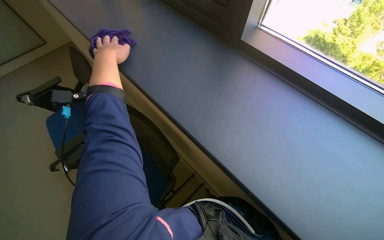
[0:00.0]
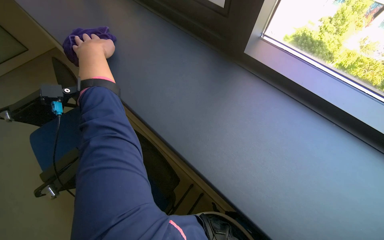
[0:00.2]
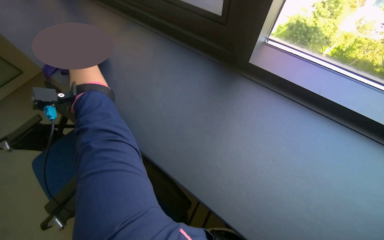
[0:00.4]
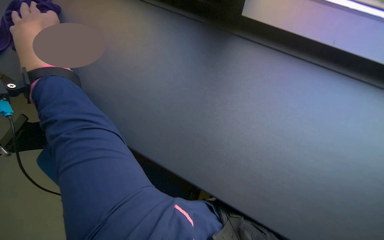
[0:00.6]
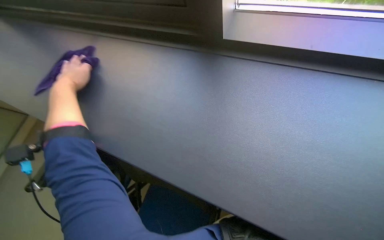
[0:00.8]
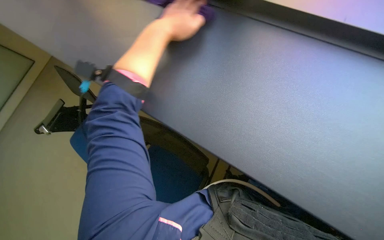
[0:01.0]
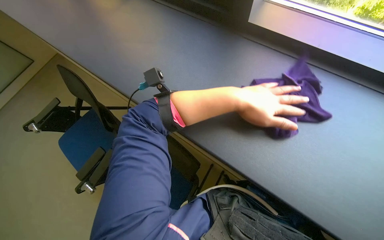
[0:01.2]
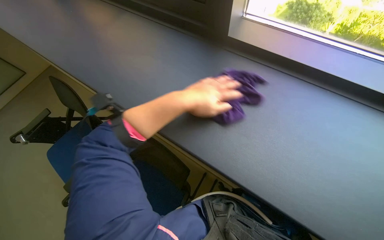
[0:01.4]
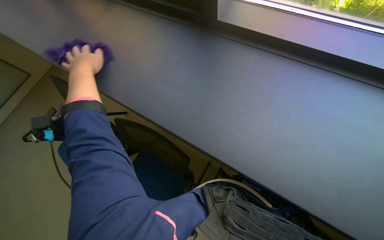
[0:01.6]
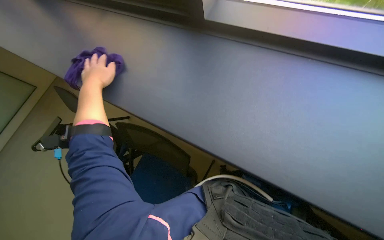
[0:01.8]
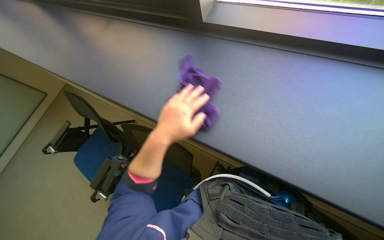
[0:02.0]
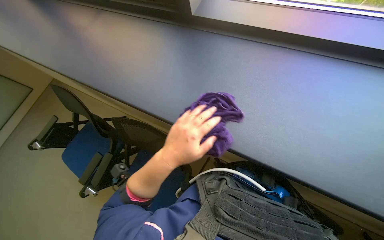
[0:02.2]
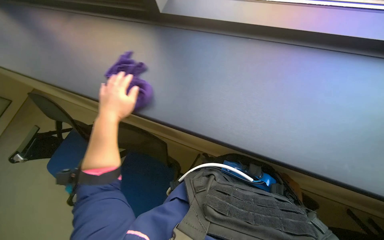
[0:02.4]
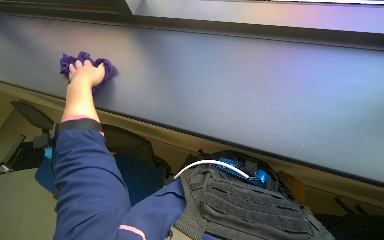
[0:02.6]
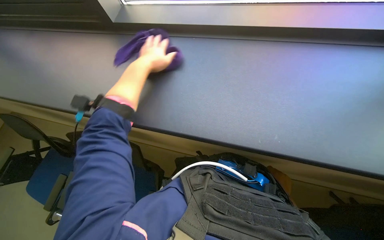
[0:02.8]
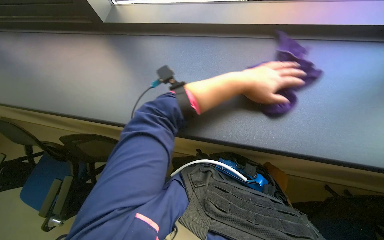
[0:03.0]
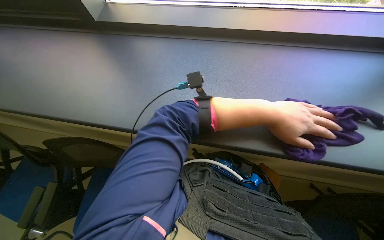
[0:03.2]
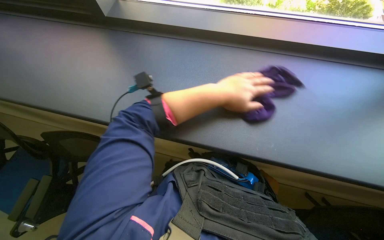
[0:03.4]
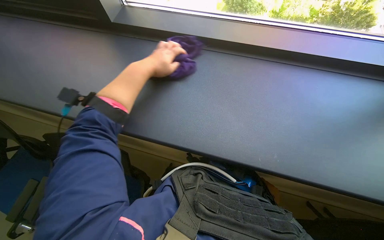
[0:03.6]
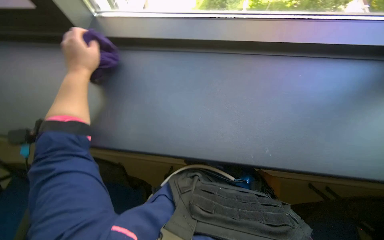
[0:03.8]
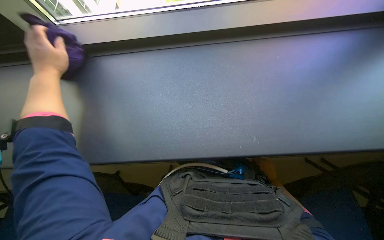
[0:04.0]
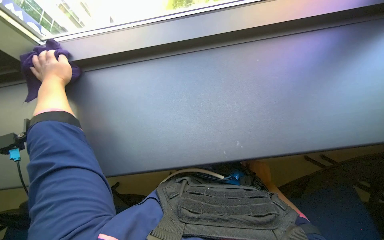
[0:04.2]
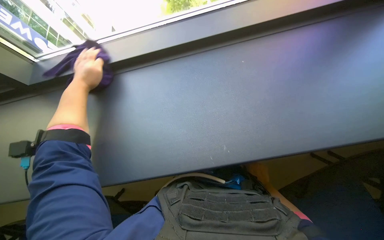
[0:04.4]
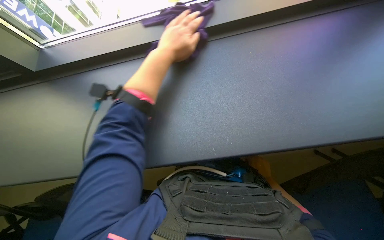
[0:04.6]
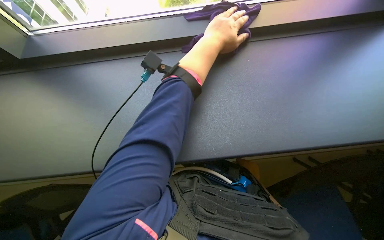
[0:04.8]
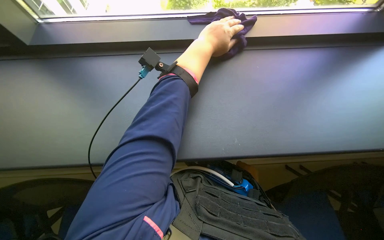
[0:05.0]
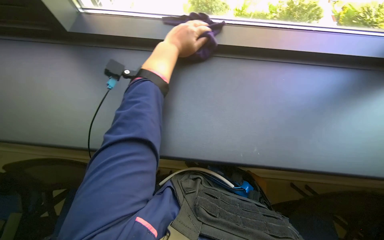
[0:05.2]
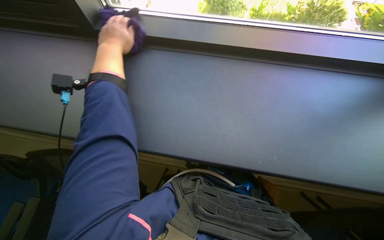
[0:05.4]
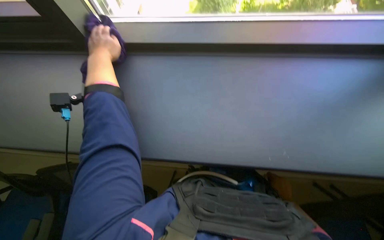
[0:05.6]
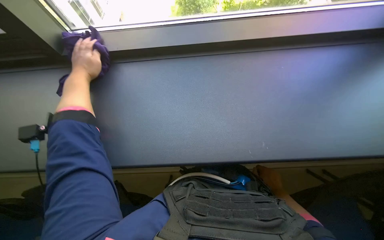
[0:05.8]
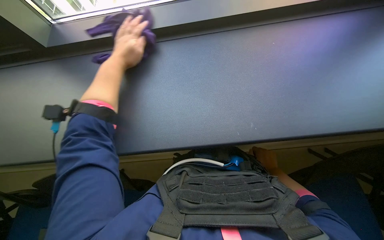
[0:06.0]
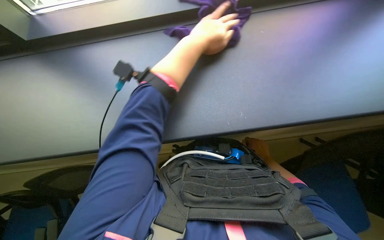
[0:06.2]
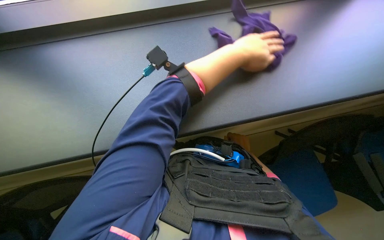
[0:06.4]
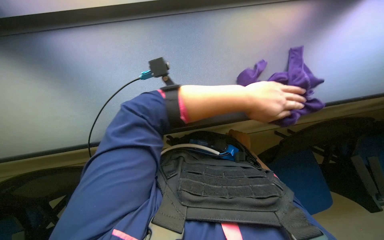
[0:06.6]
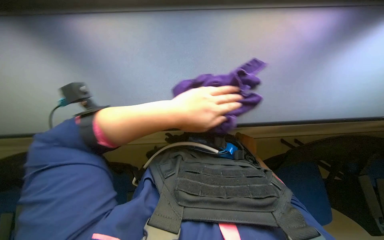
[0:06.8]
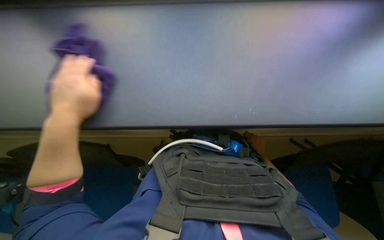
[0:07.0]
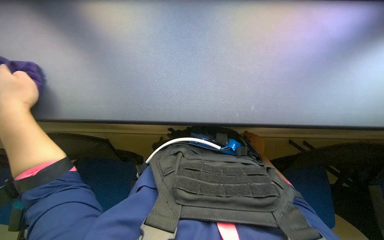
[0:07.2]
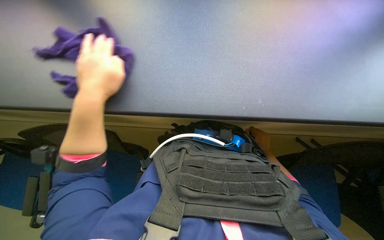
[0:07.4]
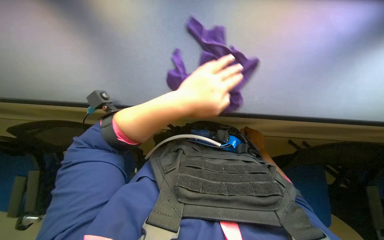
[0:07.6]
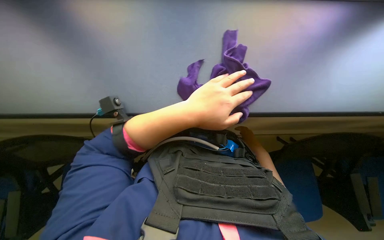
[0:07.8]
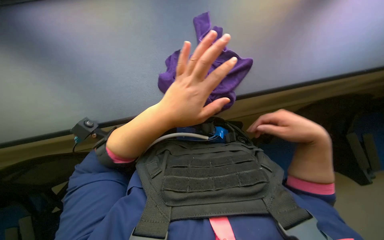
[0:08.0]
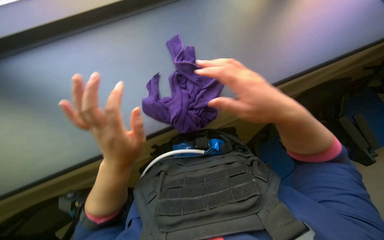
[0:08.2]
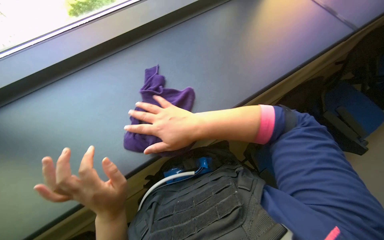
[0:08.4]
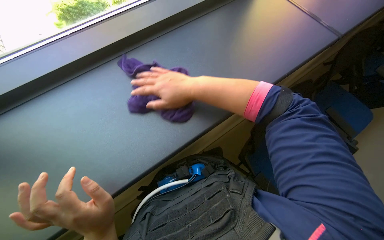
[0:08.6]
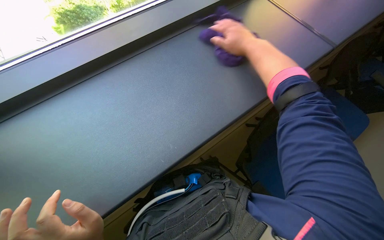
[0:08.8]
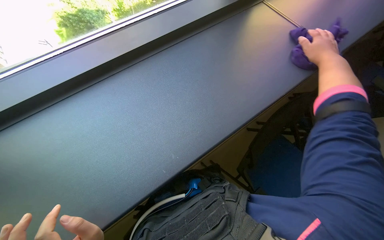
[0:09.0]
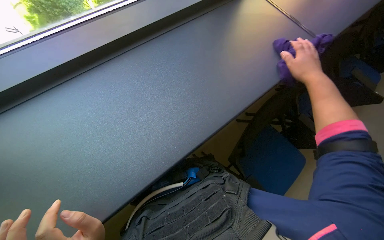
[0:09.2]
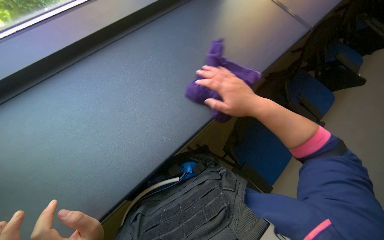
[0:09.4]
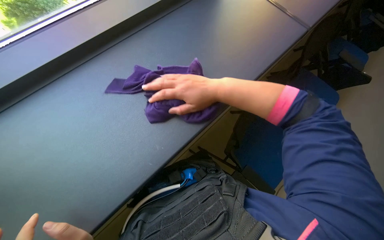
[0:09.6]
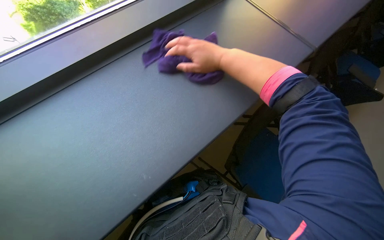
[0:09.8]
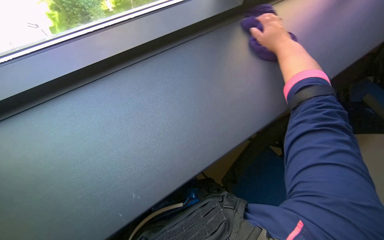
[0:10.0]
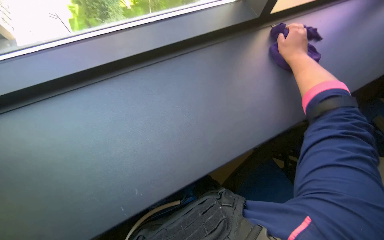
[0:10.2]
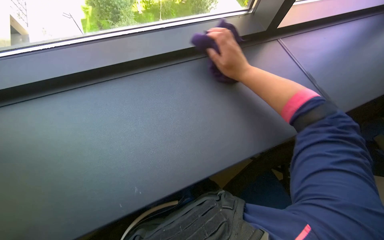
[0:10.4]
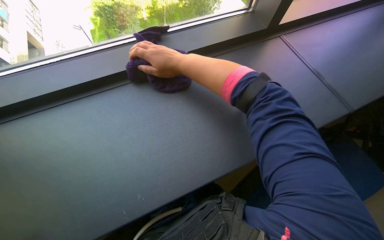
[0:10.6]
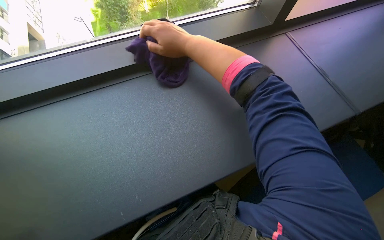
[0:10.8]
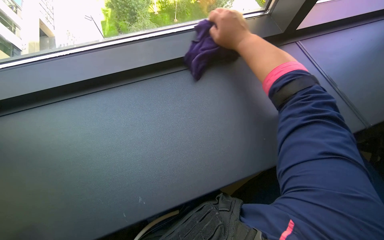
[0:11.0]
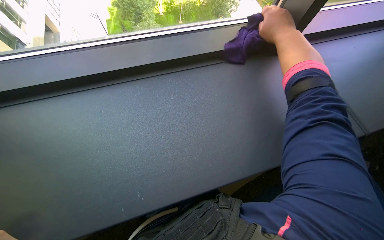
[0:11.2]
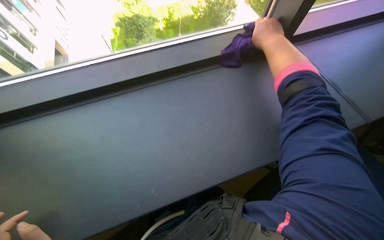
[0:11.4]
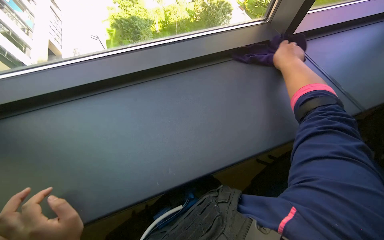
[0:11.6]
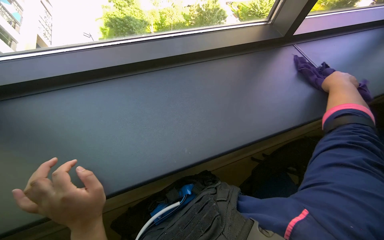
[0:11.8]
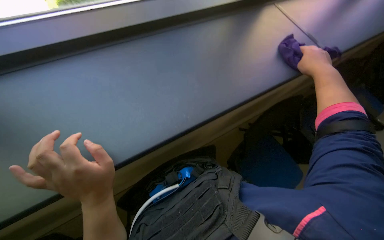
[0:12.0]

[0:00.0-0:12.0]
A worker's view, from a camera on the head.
Job: wiping surfaces.
The whole recording: Wiping window frame. The worker wipes the window frame with a purple cloth.
0:01.6 to 0:03.0: The left hand goes left and right, about 40 cm each way, reversing 2 times.
0:03.0 to 0:04.4: The left hand moves left and right over about 60 cm, changing direction 2 times.
0:04.4 to 0:06.0: The view tilts approximately 15 degrees downward. The left hand moves left and right over about 35 cm, changing direction 2 times.
0:06.0 to 0:07.6: The left hand moves left and right over roughly 50 cm, changing direction 2 times.
0:07.6 to 0:09.0: The view tips upward by roughly 20 degrees. The scene rotates counterclockwise by some 35 degrees.
0:09.0 to 0:10.4: The right hand goes left and right, some 30 cm each way, reversing 2 times.
0:10.4 to 0:12.0: The right hand moves left and right over some 50 cm, changing direction 2 times.

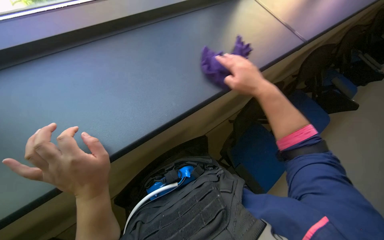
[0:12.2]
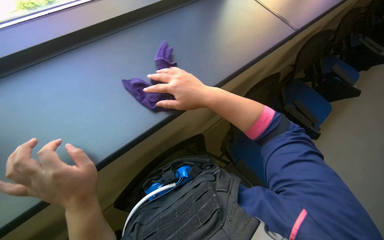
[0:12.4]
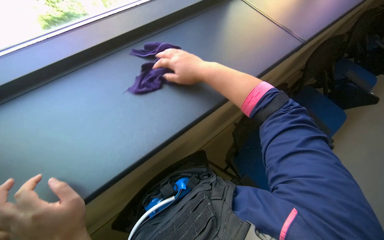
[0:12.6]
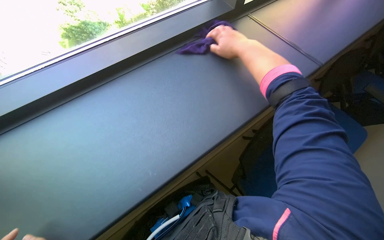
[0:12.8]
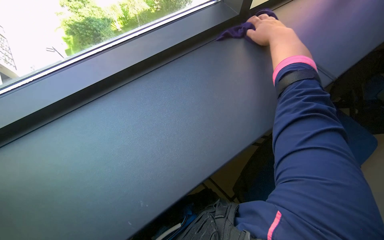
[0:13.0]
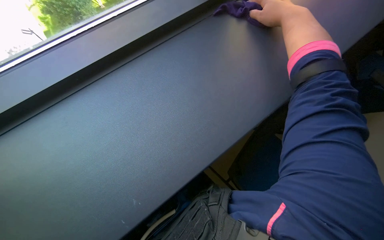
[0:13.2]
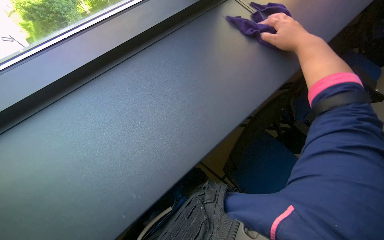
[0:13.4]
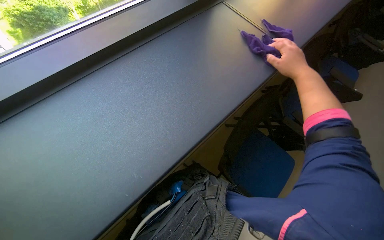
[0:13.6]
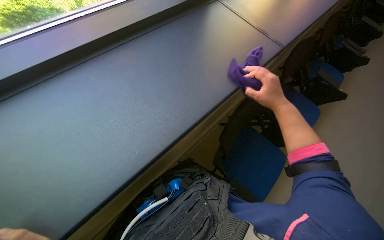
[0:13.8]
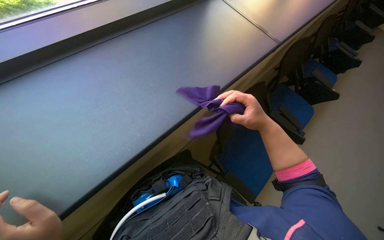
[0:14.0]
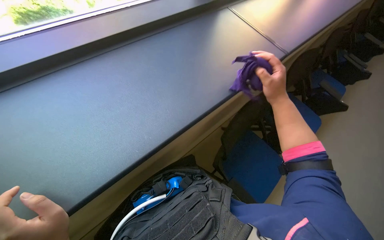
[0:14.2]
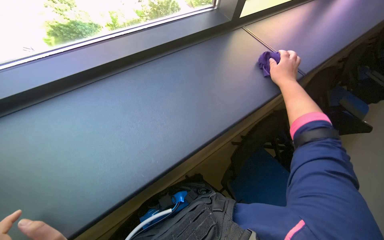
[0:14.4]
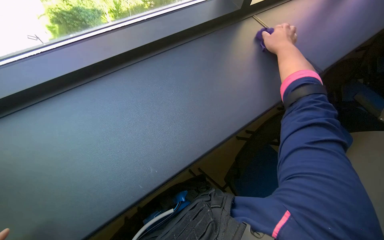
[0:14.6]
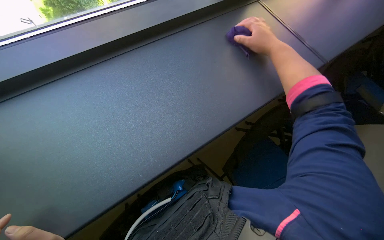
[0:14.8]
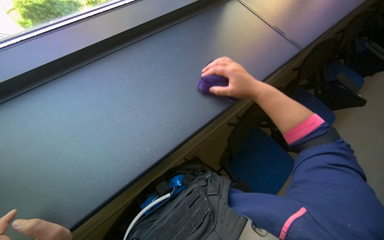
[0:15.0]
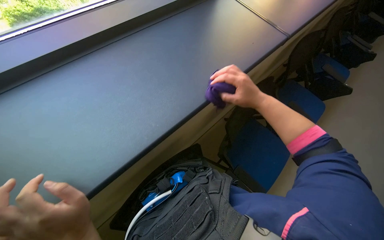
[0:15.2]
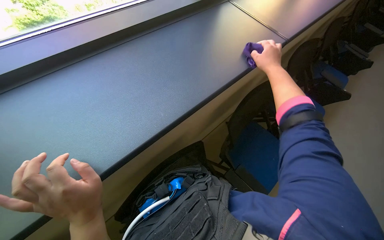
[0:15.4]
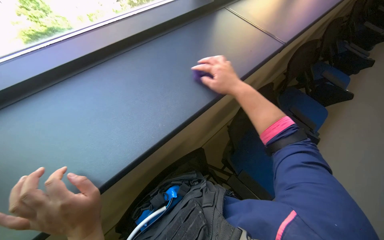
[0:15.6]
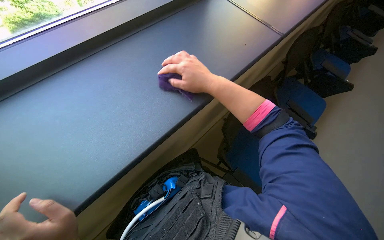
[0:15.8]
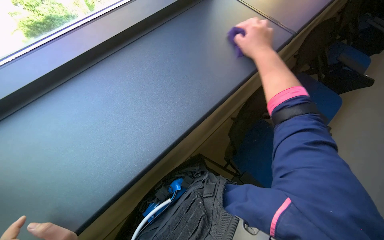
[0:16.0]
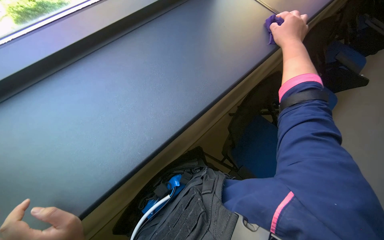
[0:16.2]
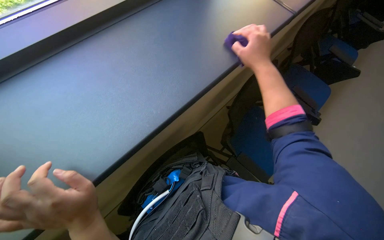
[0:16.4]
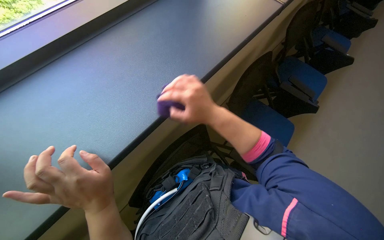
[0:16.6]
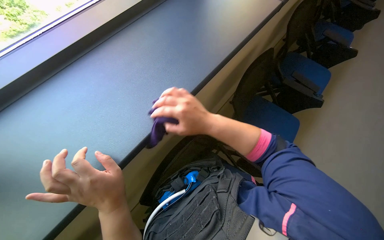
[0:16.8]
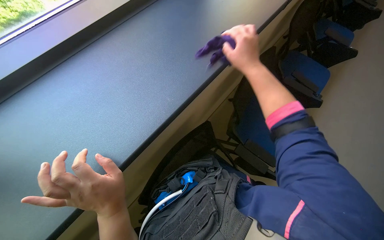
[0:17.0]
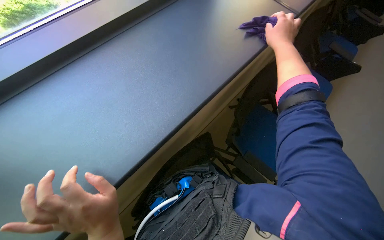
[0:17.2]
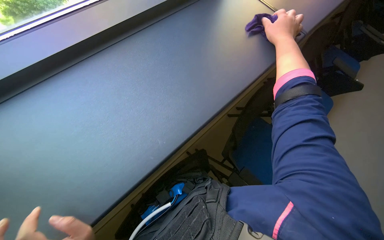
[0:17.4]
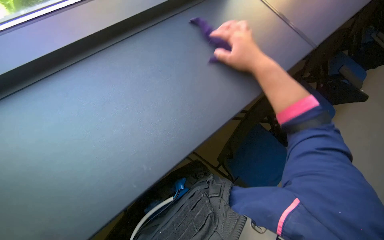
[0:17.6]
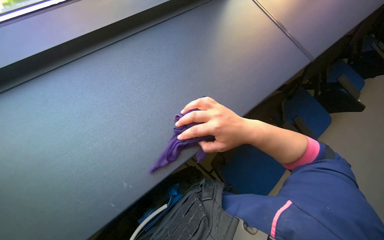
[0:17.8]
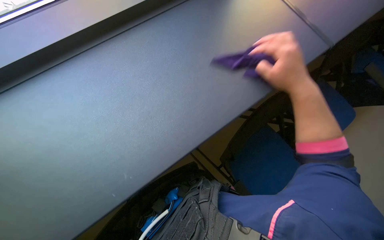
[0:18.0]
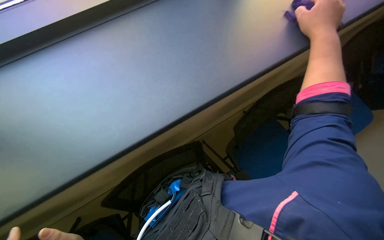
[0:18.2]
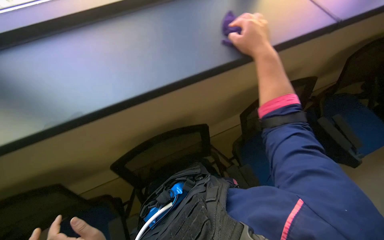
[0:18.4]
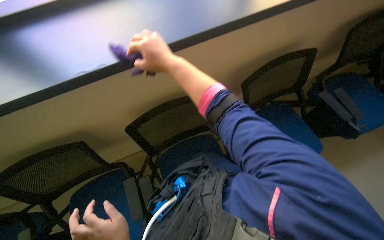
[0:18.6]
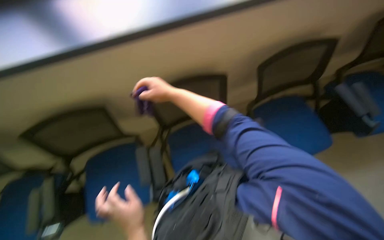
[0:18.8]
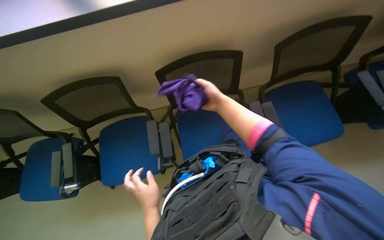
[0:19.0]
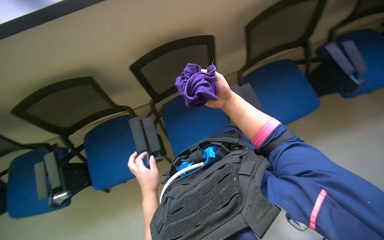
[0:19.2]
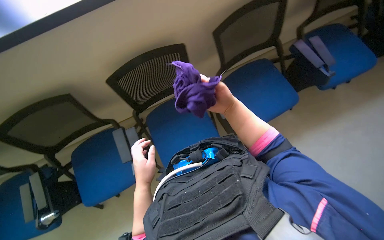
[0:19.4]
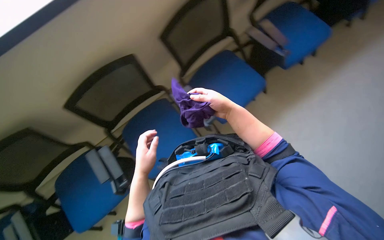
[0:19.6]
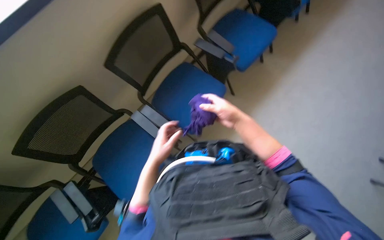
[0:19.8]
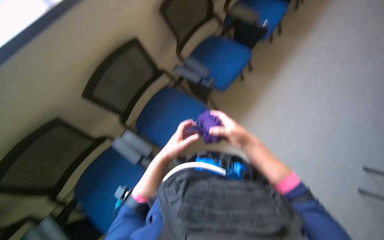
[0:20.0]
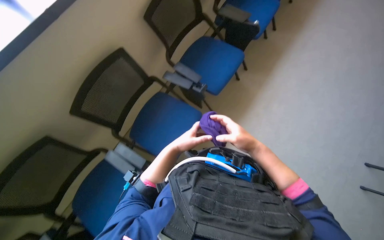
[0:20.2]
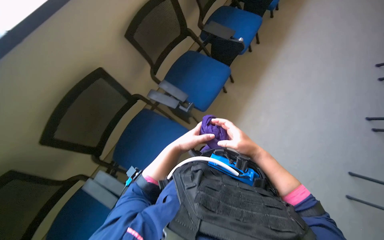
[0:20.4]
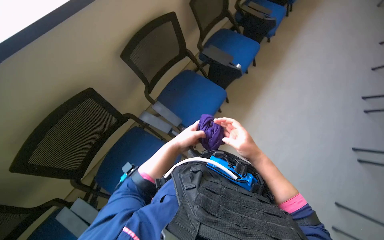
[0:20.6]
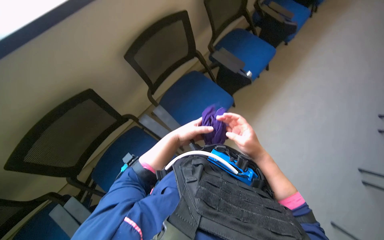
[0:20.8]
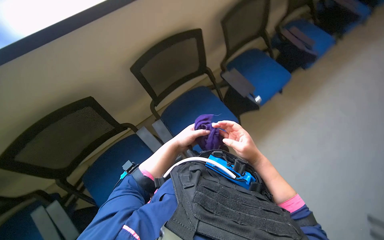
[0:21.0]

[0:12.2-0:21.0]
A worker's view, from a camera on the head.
Job: wiping surfaces.
The whole recording: Wiping window frame. The worker wipes the window frame with a purple cloth.
0:12.2 to 0:13.6: The right hand moves some 15 cm to the left and comes back.
0:13.6 to 0:15.2: The right hand swings up and down the picture, some 25 cm each way, with 2 reversals.
0:15.2 to 0:16.6: The right hand swings left and right, approximately 20 cm each way, with 3 reversals.
0:16.6 to 0:18.0: The right hand swings up and down the picture, approximately 25 cm each way, with 2 reversals.
0:18.0 to 0:19.6: The wearer looks about 25 degrees further downward.
0:19.6 to 0:21.0: The camera pitches upward, by about 30 degrees. The right hand shifts approximately 40 cm to the right.
